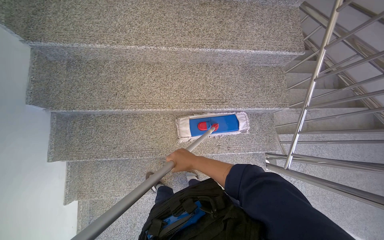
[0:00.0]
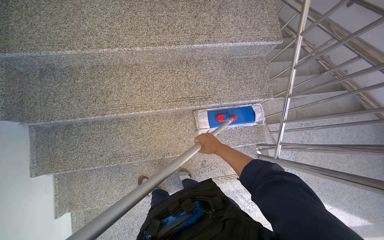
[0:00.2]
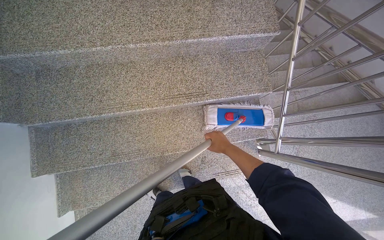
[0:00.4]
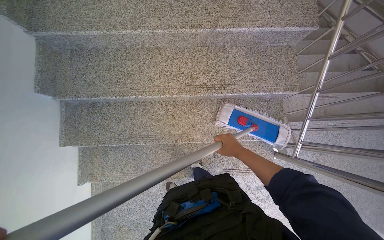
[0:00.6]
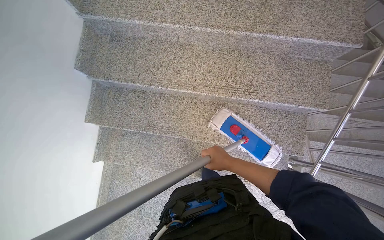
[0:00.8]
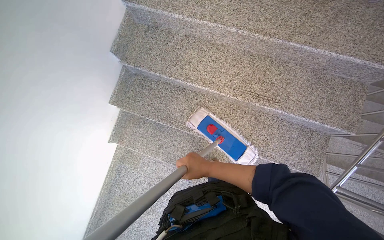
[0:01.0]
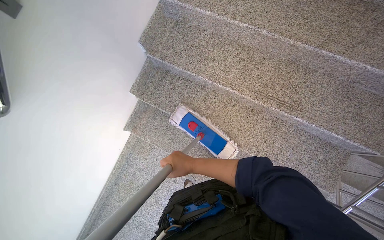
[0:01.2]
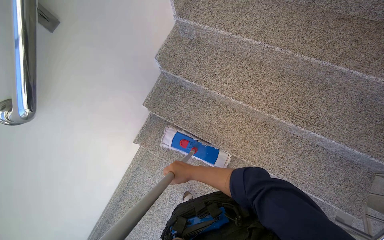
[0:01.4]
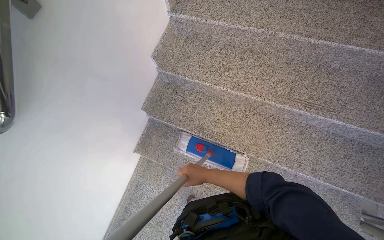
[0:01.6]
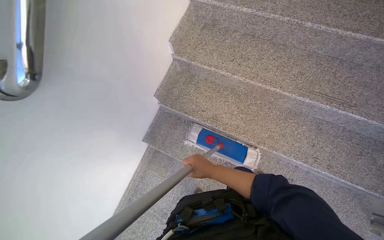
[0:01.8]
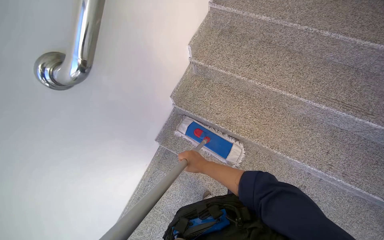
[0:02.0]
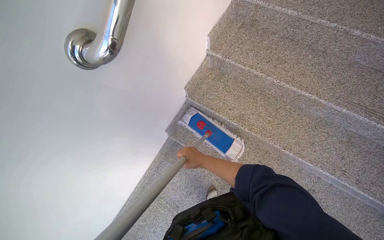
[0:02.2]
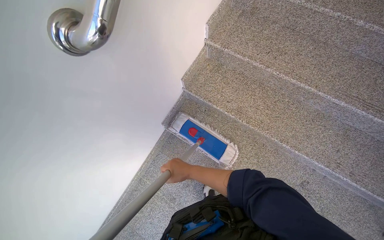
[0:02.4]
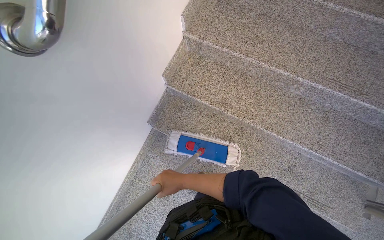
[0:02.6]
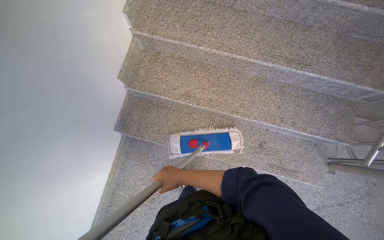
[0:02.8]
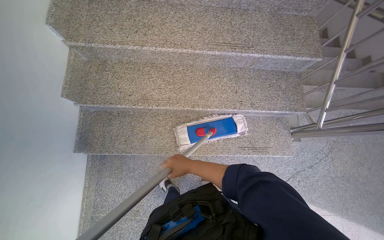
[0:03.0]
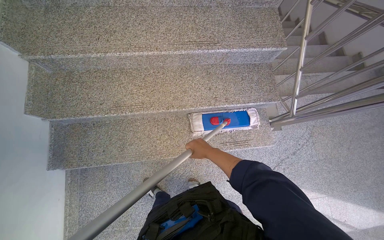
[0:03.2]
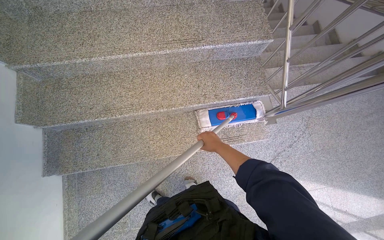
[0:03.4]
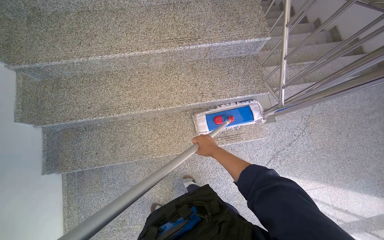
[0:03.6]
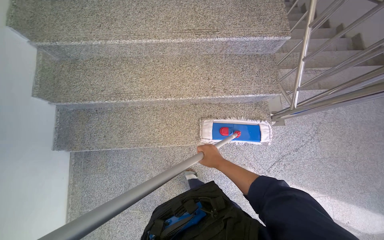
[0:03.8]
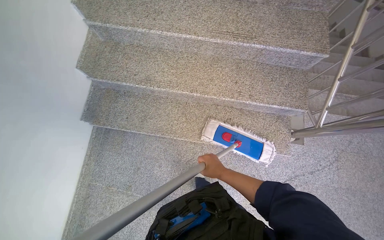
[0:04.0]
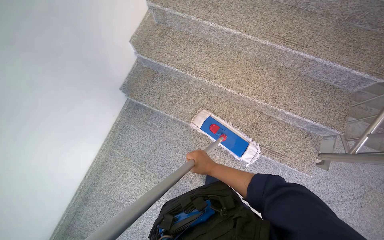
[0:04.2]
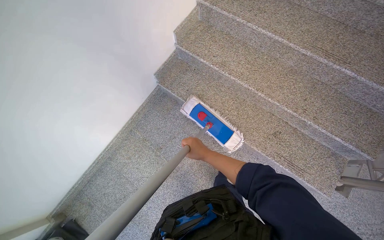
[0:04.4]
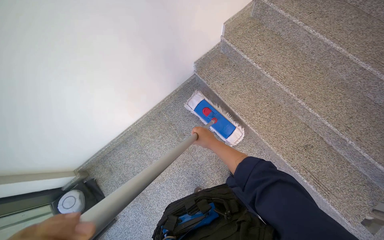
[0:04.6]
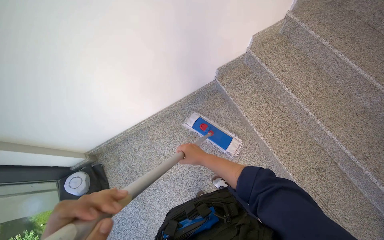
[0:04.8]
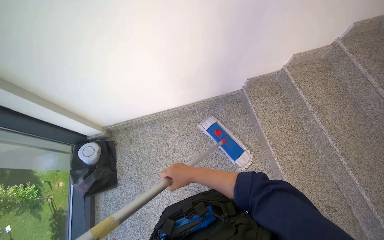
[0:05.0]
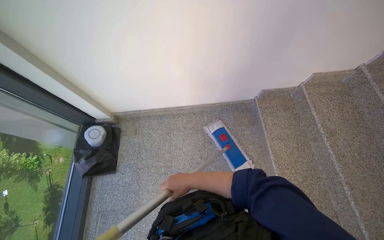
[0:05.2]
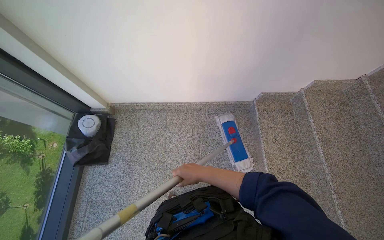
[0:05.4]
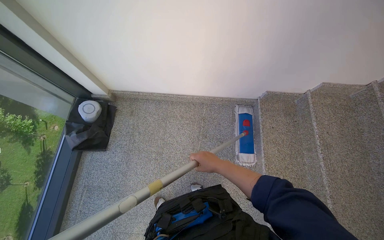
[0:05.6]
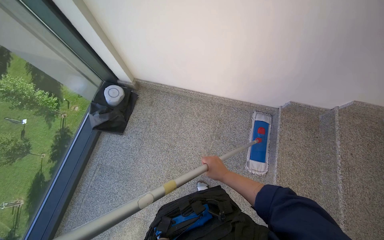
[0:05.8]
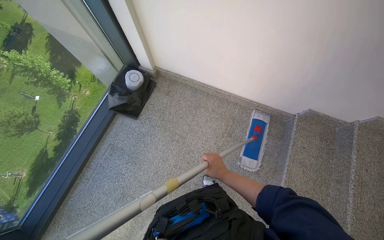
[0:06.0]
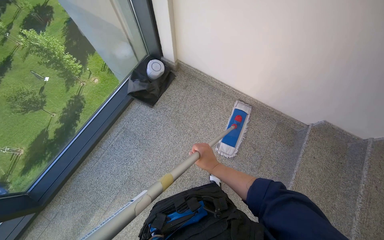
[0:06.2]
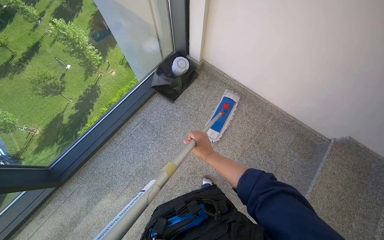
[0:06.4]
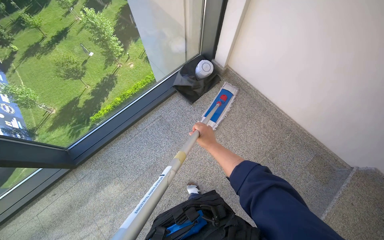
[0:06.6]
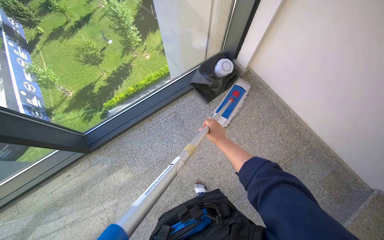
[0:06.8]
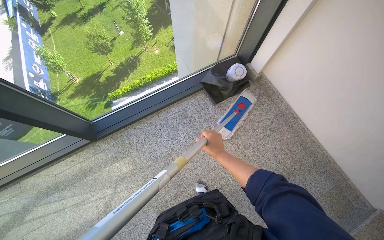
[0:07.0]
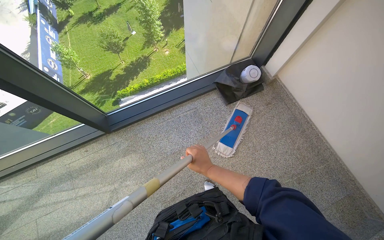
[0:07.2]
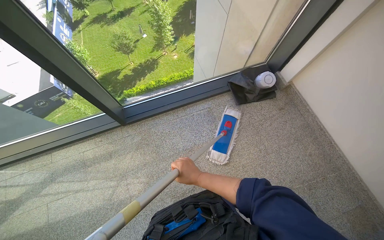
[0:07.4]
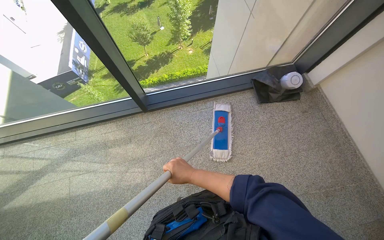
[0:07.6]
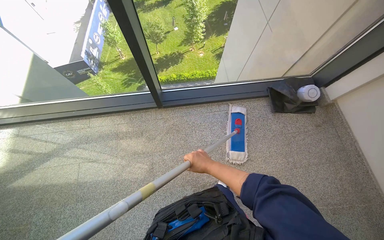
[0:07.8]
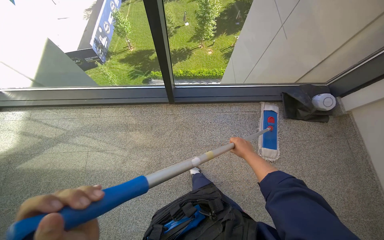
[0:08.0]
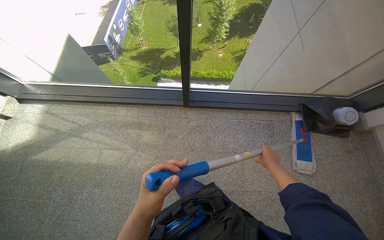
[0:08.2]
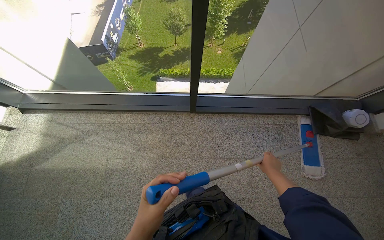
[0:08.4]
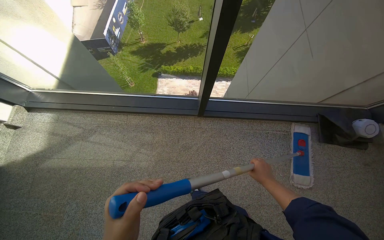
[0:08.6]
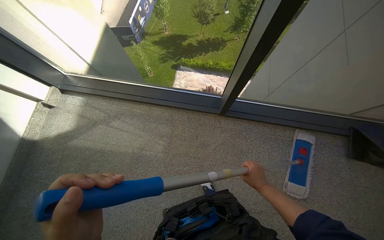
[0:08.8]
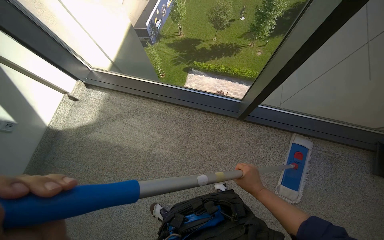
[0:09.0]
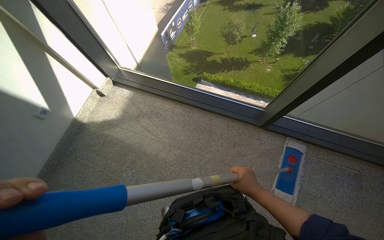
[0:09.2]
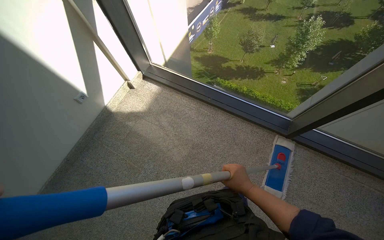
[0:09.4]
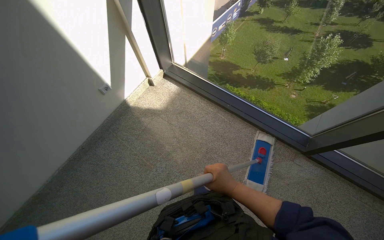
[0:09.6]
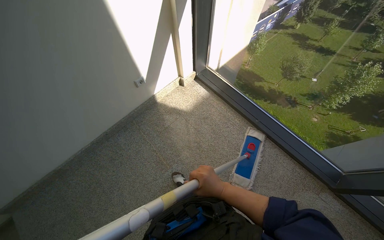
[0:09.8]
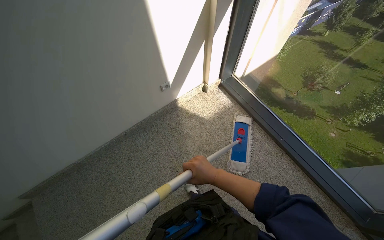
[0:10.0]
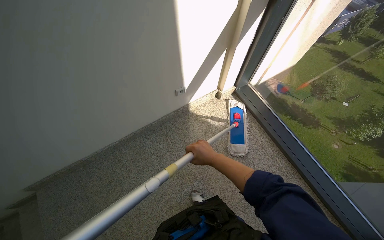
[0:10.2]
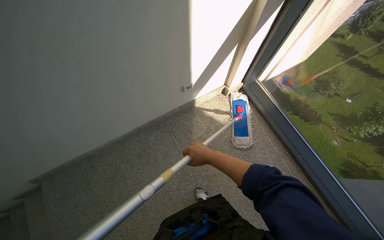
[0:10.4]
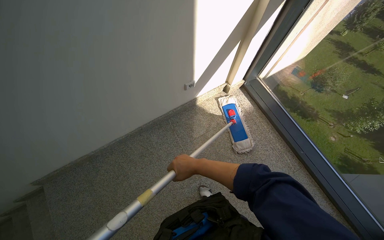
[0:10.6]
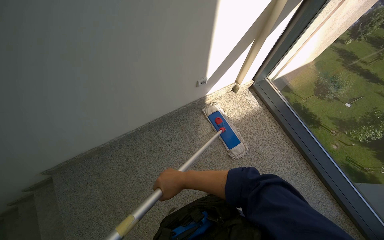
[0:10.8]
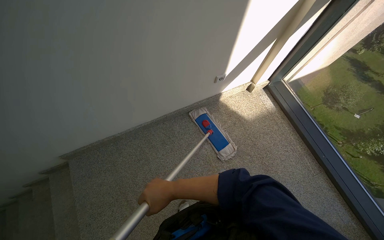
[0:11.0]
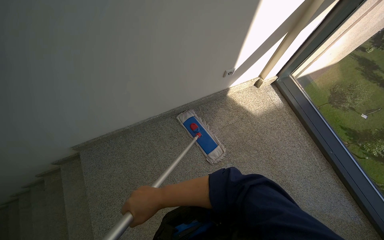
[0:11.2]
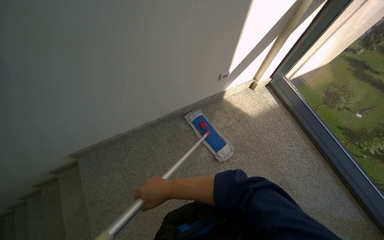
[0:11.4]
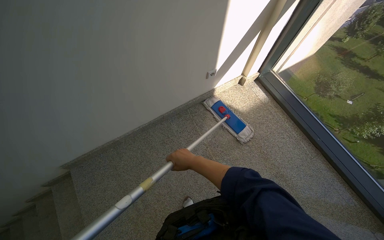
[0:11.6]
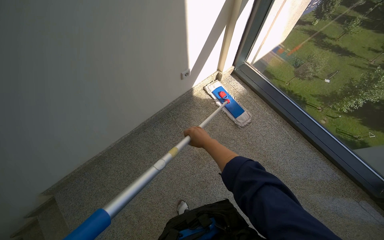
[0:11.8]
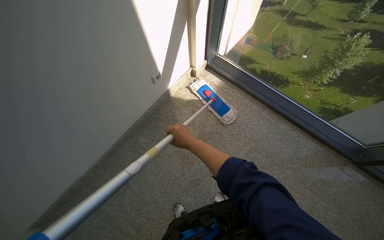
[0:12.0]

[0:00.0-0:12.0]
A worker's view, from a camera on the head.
Job: mopping floor.
The whole recording: Mopping stairwell floor. The worker mops the floor of the stairwell, including the landing and stairs.
0:00.0 to 0:01.6: The wearer's head swings approximately 30 degrees to the left. The right hand travels down the picture by approximately 15 cm, and travels to the right and back again, about 20 cm each way.
0:01.6 to 0:03.0: The head rotates approximately 25 degrees to the right.
0:03.0 to 0:04.4: The wearer looks approximately 35 degrees further to the left.
0:04.4 to 0:06.0: The wearer looks some 75 degrees further to the left.
0:06.0 to 0:07.6: The wearer moves about 70 cm. The head rotates approximately 55 degrees to the left.
0:07.6 to 0:09.0: The wearer moves to the left, roughly 60 cm. The head turns to the left by some 30 degrees.
0:09.0 to 0:10.4: The head travels some 90 cm. The head turns to the left by roughly 45 degrees.

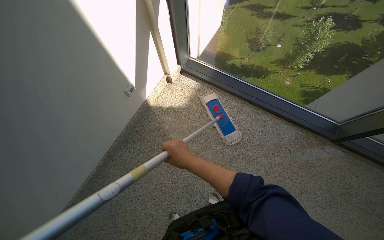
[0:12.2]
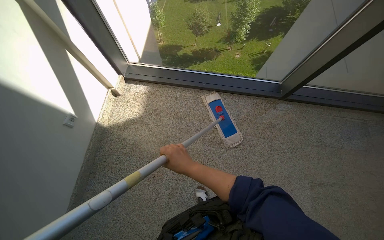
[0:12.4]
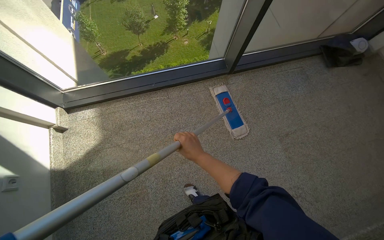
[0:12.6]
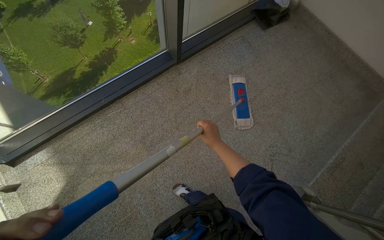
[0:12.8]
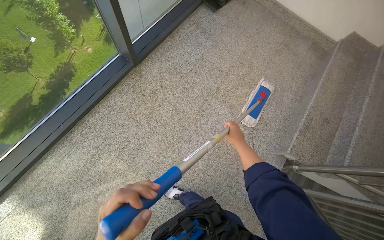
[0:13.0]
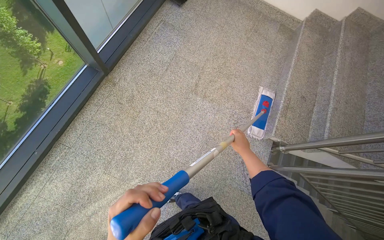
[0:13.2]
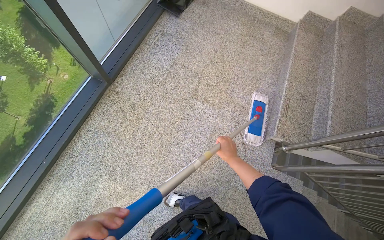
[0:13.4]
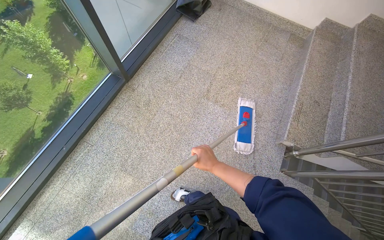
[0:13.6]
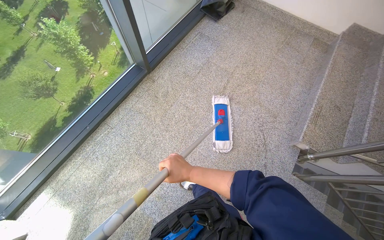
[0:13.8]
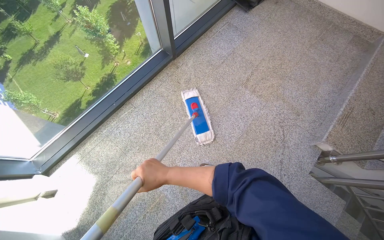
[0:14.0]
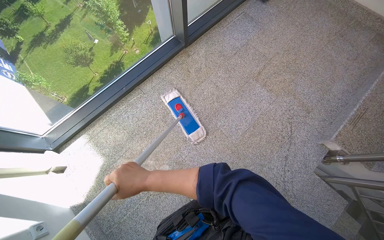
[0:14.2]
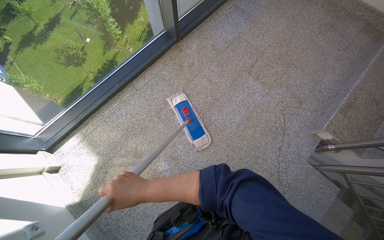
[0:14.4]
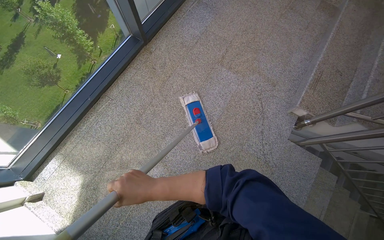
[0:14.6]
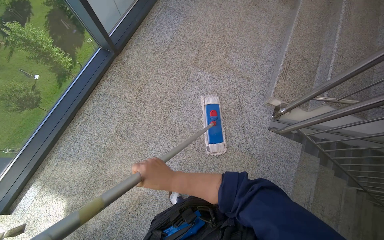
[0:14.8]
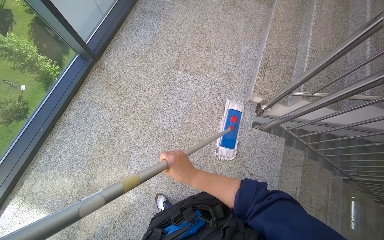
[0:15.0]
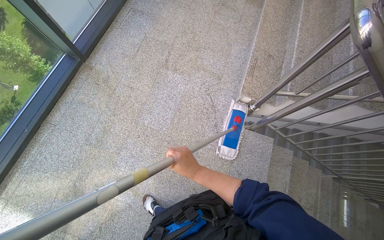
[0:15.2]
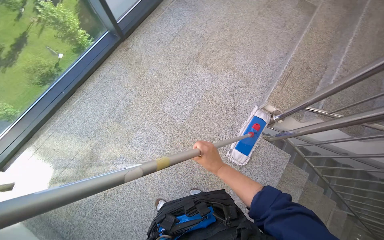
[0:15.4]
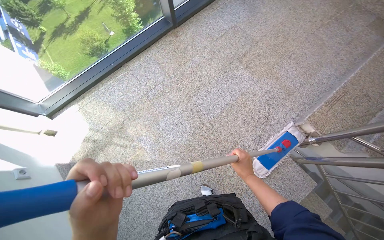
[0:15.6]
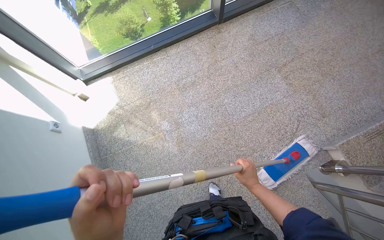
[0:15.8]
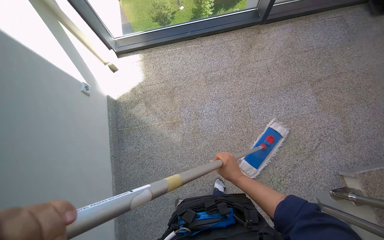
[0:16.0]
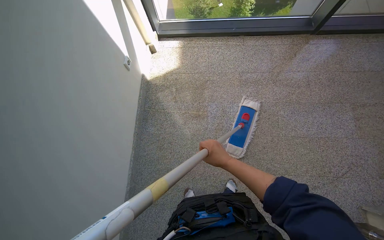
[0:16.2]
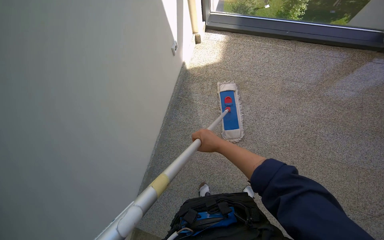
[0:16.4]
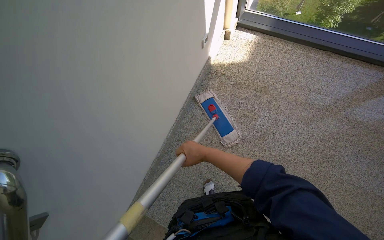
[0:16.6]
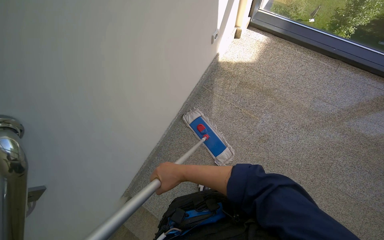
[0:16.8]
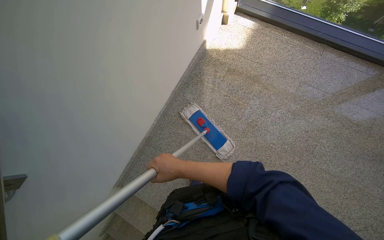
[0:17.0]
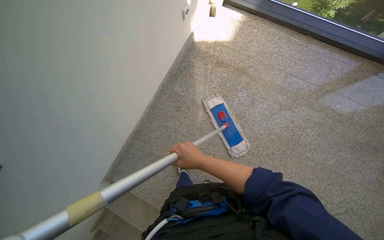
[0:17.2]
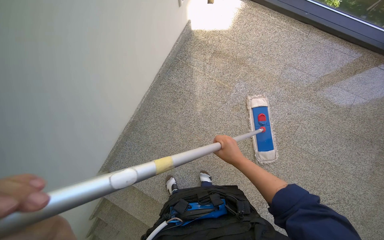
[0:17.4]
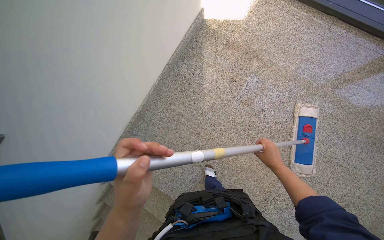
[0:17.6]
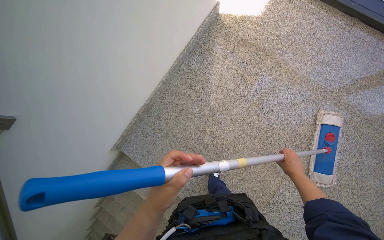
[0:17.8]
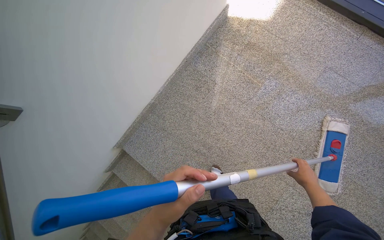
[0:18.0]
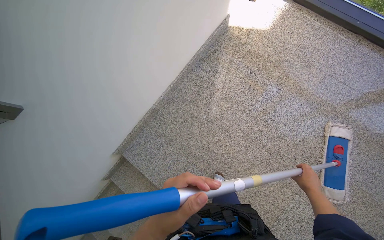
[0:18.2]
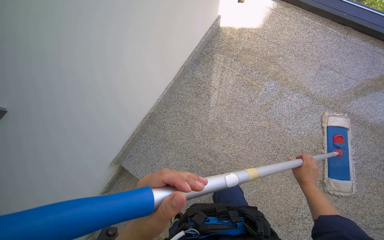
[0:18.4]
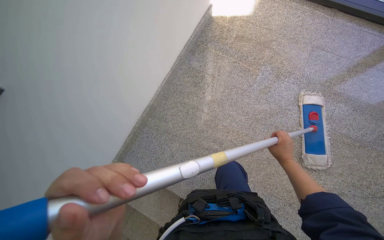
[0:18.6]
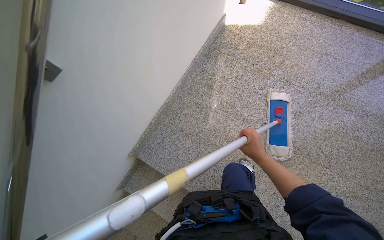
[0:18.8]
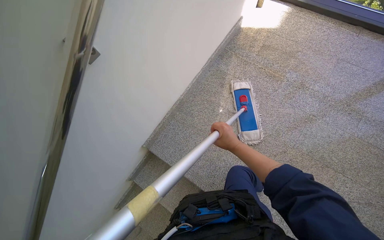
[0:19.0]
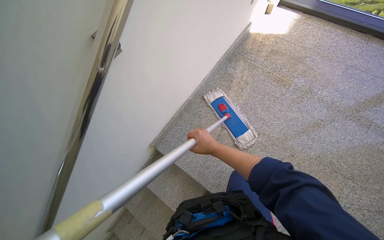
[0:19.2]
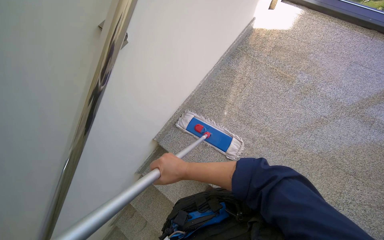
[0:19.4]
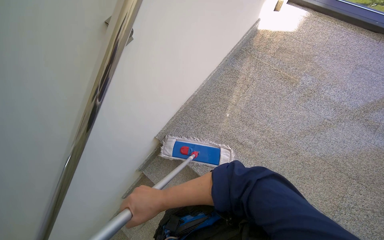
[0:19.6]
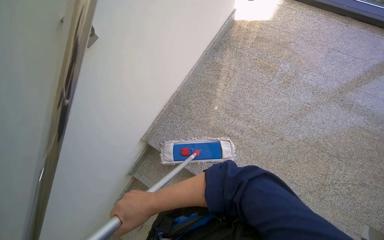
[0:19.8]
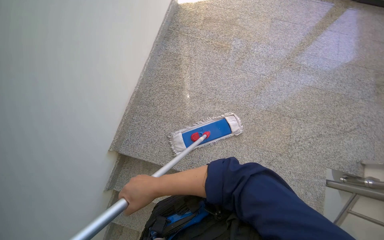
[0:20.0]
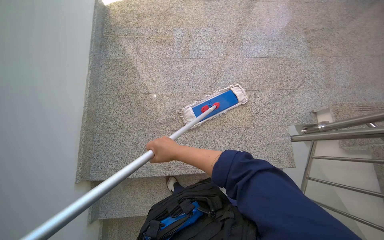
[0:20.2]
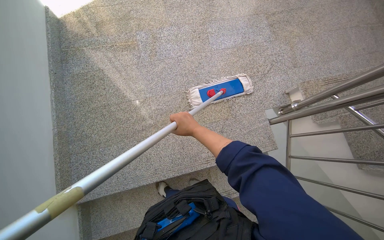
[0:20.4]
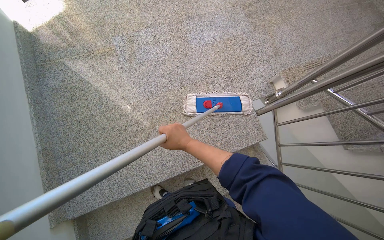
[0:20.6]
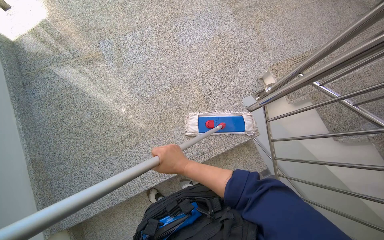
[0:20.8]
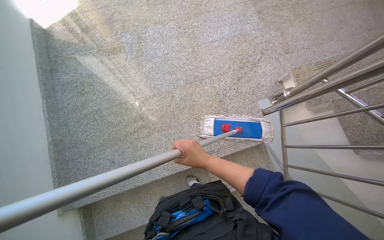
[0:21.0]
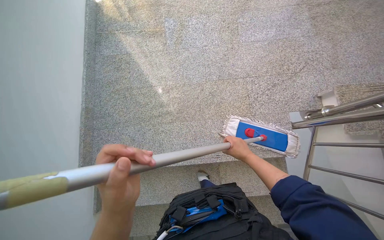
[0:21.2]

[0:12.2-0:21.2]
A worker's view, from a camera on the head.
Job: mopping floor.
The whole recording: Mopping stairwell floor. The worker mops the floor of the stairwell, including the landing and stairs.
0:12.2 to 0:13.8: The wearer looks roughly 85 degrees further to the right.
0:13.8 to 0:15.2: The right hand moves some 20 cm to the left and comes back.
0:15.2 to 0:16.6: The wearer moves some 60 cm. The head rotates roughly 100 degrees to the left.
0:16.6 to 0:18.2: The right hand travels to the right and down the picture by approximately 50 cm.
0:18.2 to 0:19.8: The head travels roughly 40 cm.
0:19.8 to 0:21.2: The head rotates approximately 35 degrees to the right.
